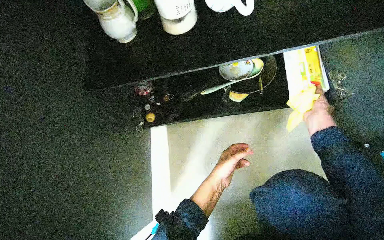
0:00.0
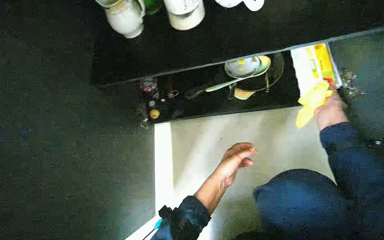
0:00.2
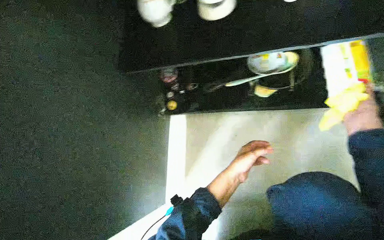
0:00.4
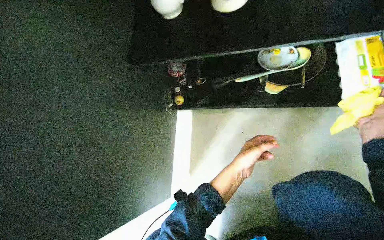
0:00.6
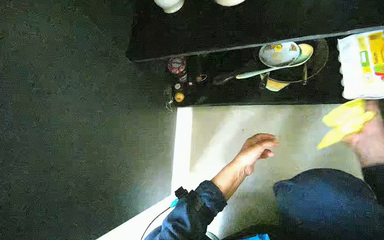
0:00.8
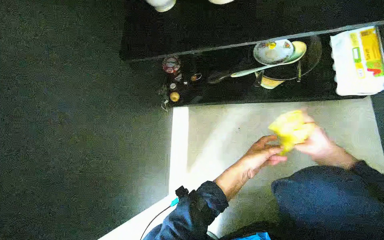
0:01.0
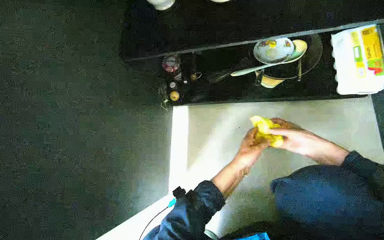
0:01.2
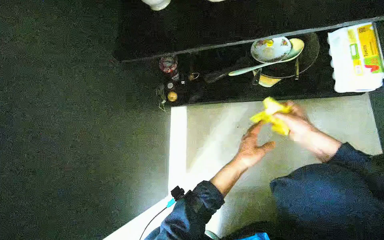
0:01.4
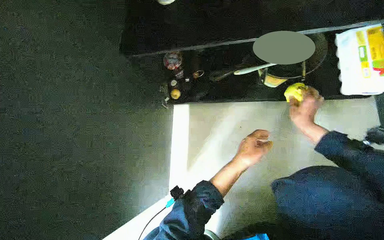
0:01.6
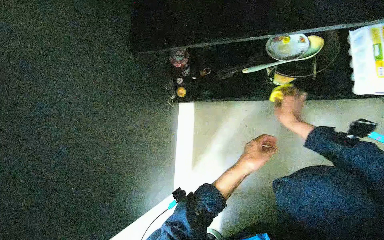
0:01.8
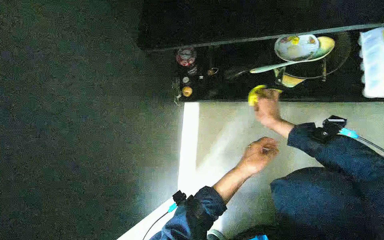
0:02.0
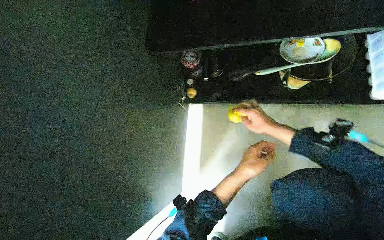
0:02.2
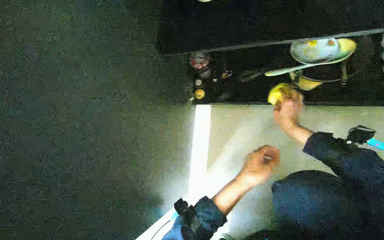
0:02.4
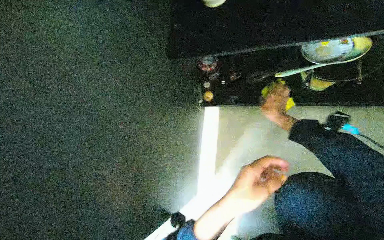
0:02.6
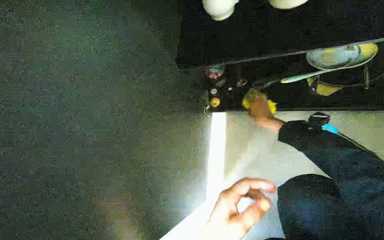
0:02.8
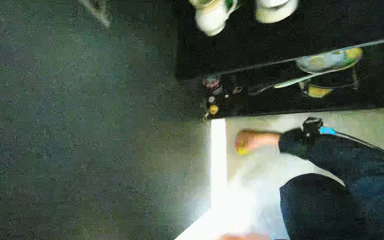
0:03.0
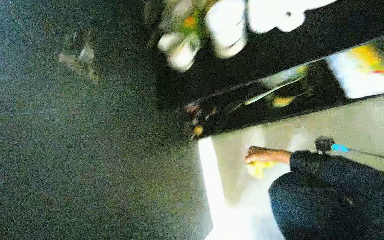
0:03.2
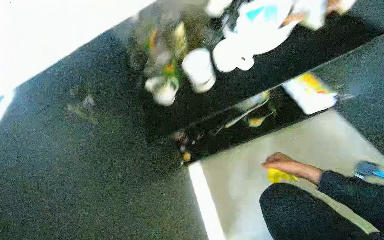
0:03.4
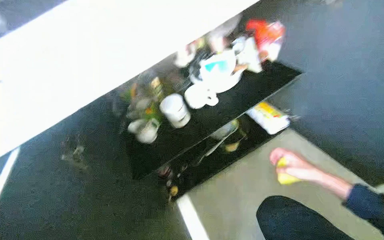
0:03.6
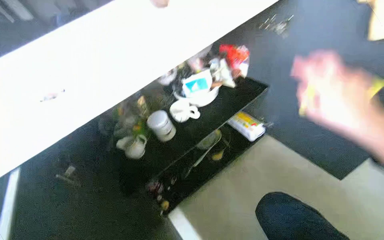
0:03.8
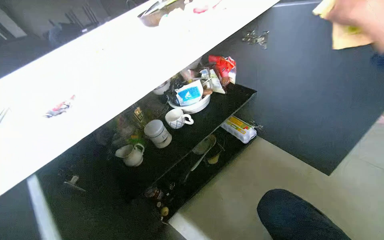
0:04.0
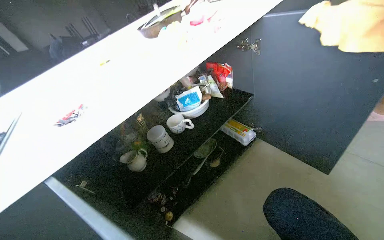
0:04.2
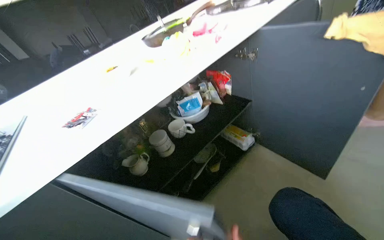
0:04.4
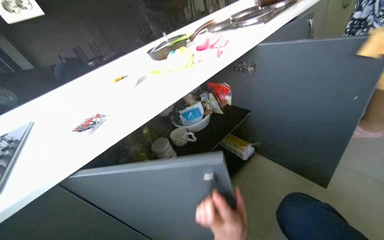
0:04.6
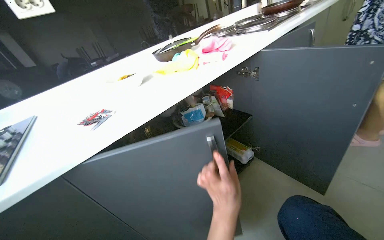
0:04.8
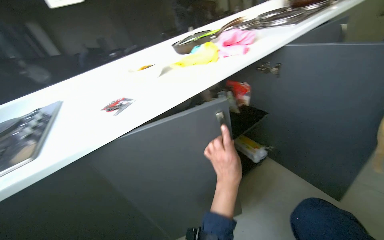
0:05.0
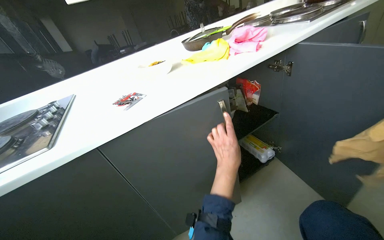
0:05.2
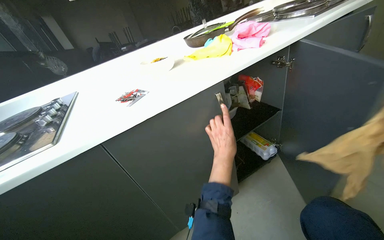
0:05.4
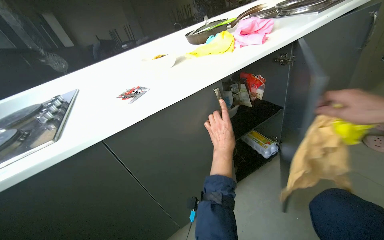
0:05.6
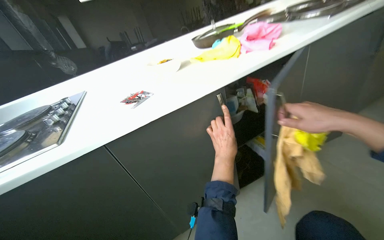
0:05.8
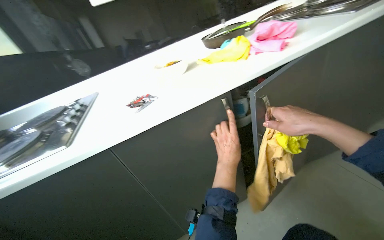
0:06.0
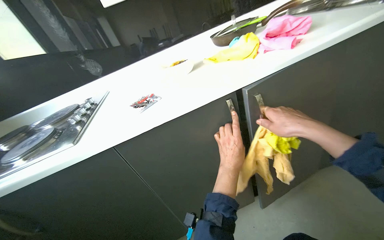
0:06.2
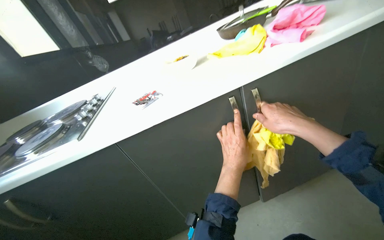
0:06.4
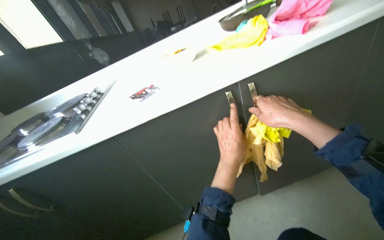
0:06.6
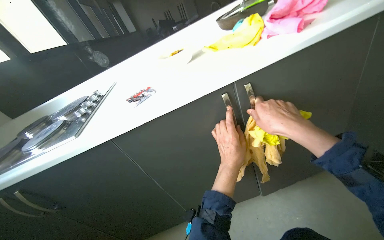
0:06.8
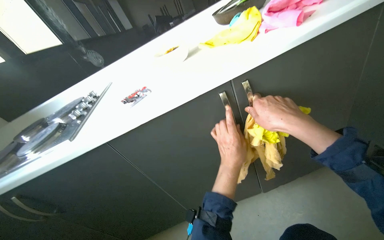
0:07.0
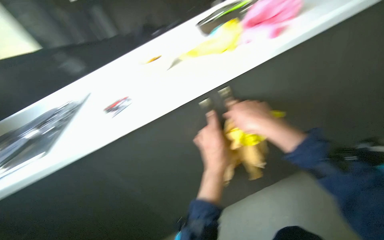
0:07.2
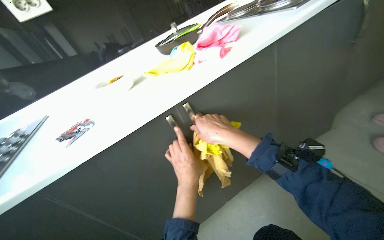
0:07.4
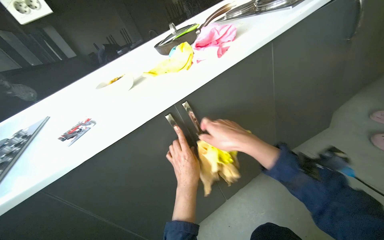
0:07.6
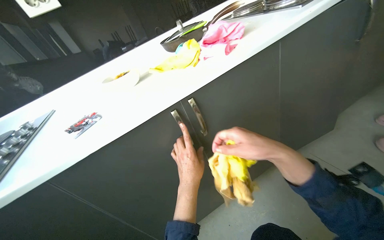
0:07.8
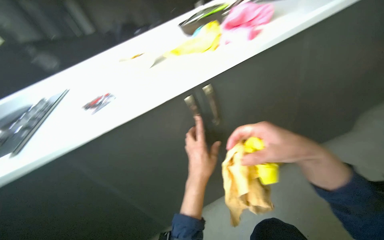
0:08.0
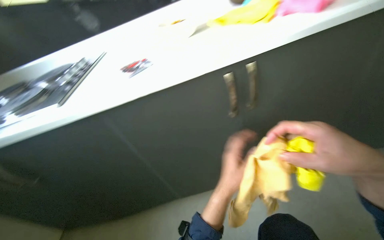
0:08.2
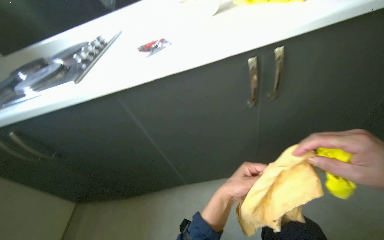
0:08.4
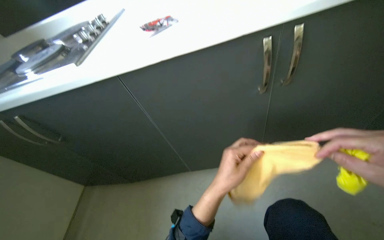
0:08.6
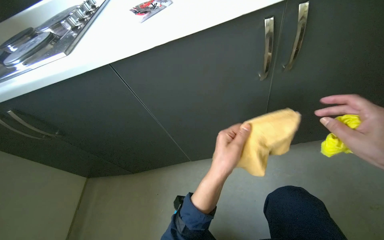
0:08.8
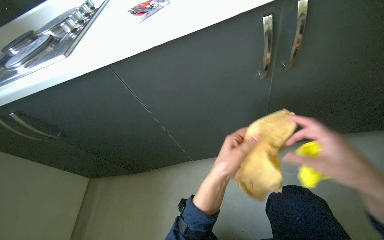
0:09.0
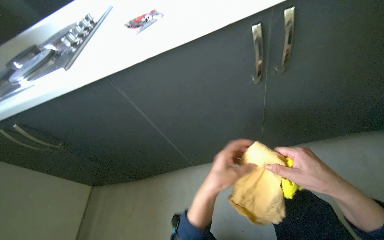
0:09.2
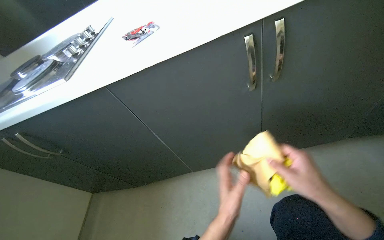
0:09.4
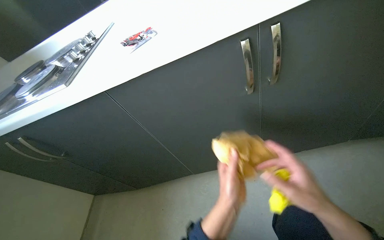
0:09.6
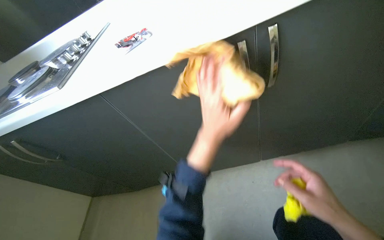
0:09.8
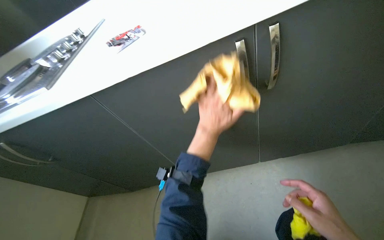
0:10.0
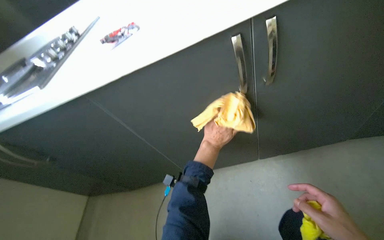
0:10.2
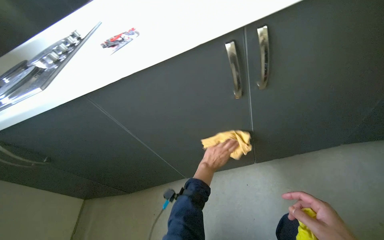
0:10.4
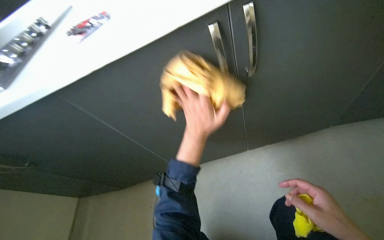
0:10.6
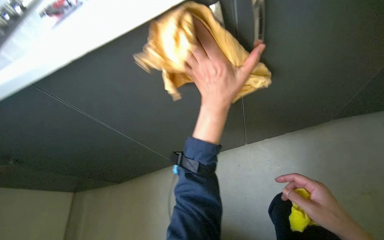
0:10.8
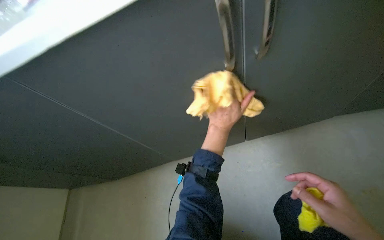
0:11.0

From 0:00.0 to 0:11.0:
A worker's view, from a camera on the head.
Job: cleaning kitchen.
The whole recording: Cleaning kitchen cabinet. The worker wipes cups, cleans and organizes items inside the cabinet, and wipes the cabinet doors.
From 0:01.6 to 0:03.2: The wearer looks about 15 degrees further upward. The right hand moves farther from the camera, about 15 cm.
From 0:03.2 to 0:04.8: The head rotates about 30 degrees to the right. The wearer looks roughly 40 degrees further upward.
From 0:04.8 to 0:06.2: The wearer looks roughly 20 degrees further to the left. The left hand travels farther from the camera and up the picture by some 15 cm.
From 0:06.2 to 0:07.8: The hands stay close to where they were, moving slightly.
From 0:07.8 to 0:09.4: The head turns to the left by roughly 25 degrees. The camera pitches downward, by about 25 degrees.
From 0:09.4 to 0:11.0: The left hand swings up and down the picture, about 30 cm each way, with 2 reversals.

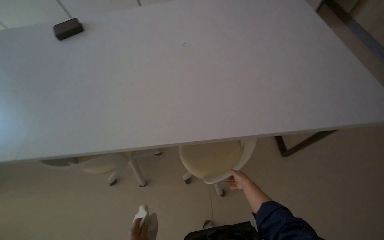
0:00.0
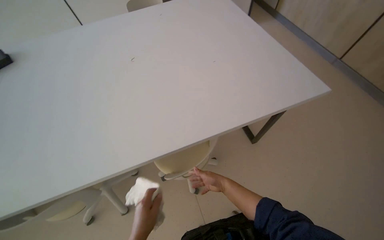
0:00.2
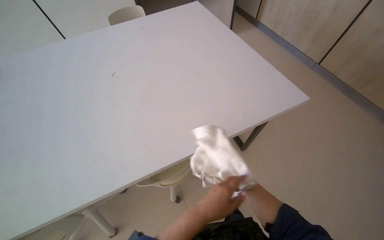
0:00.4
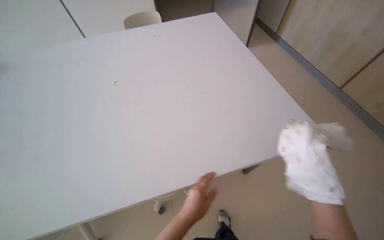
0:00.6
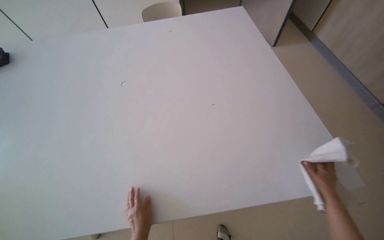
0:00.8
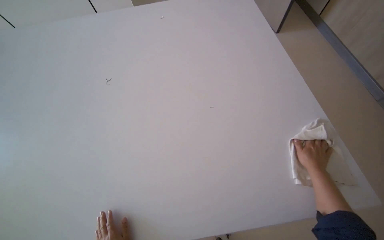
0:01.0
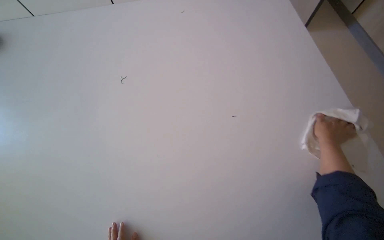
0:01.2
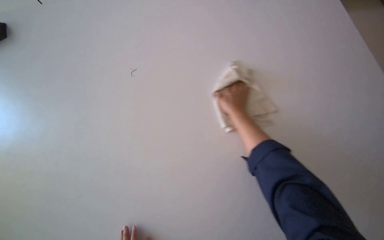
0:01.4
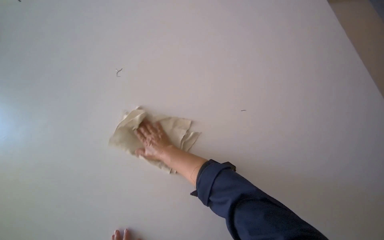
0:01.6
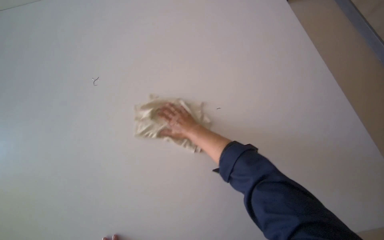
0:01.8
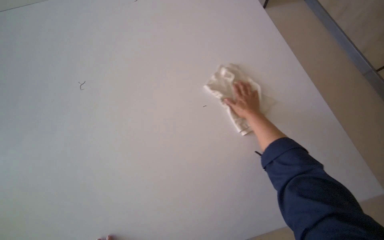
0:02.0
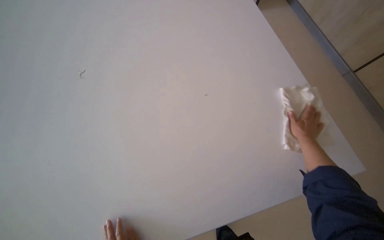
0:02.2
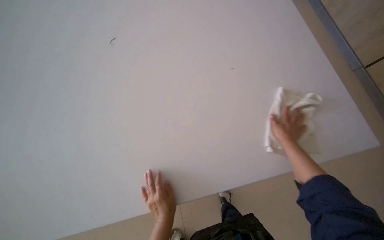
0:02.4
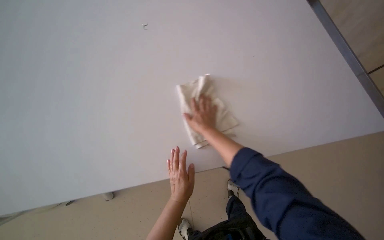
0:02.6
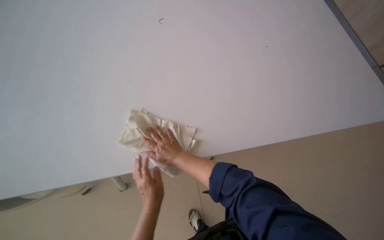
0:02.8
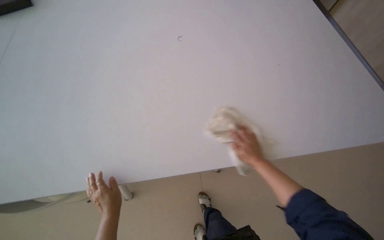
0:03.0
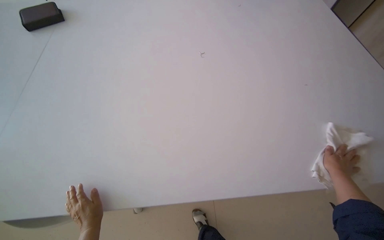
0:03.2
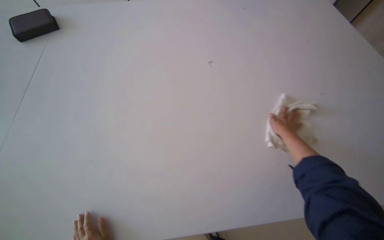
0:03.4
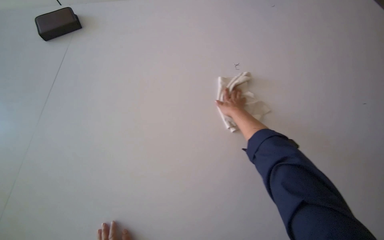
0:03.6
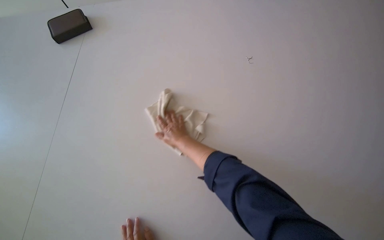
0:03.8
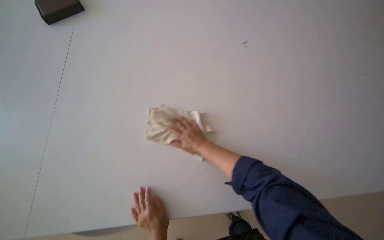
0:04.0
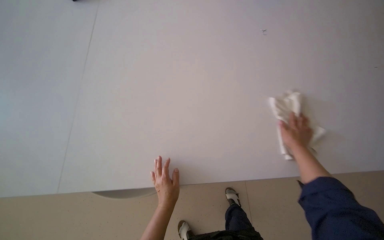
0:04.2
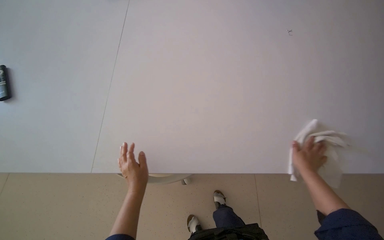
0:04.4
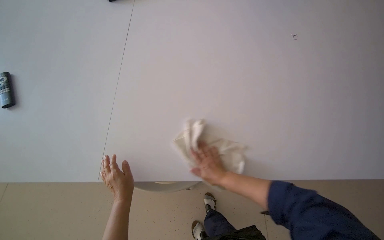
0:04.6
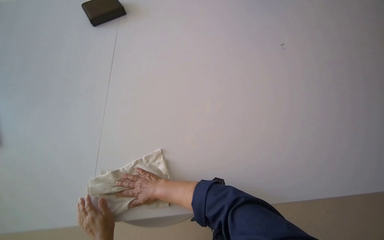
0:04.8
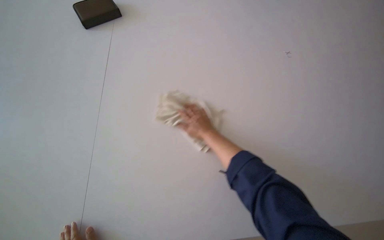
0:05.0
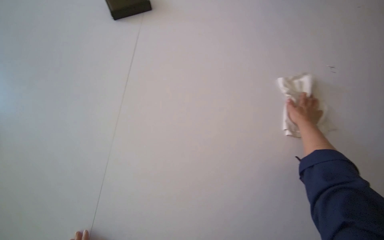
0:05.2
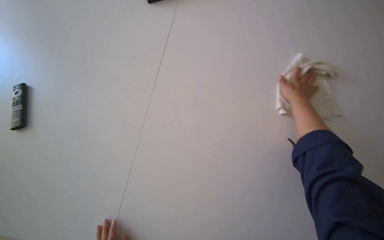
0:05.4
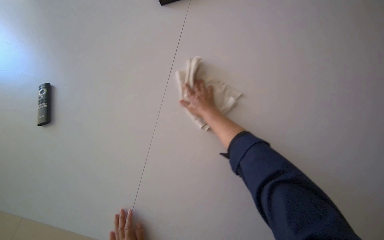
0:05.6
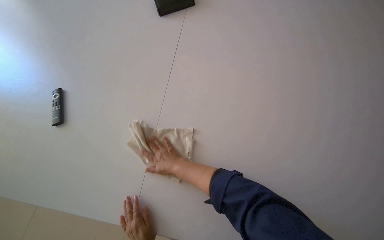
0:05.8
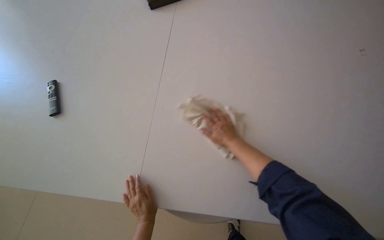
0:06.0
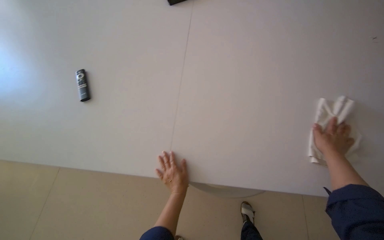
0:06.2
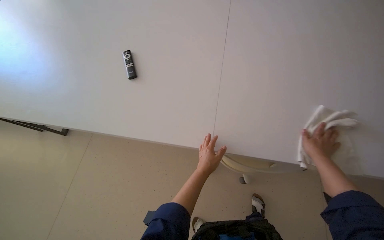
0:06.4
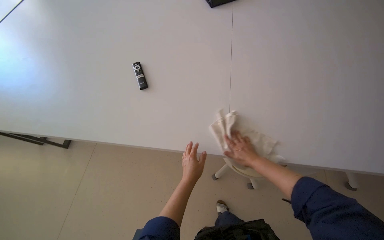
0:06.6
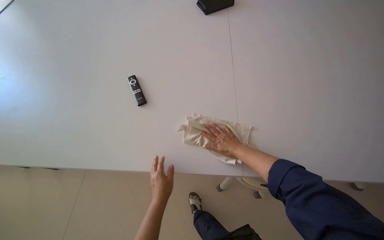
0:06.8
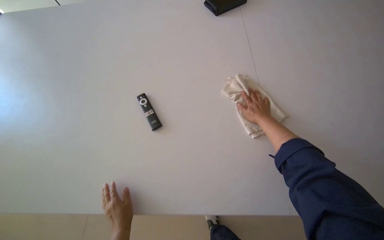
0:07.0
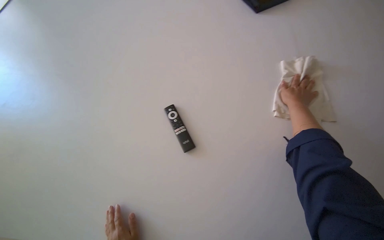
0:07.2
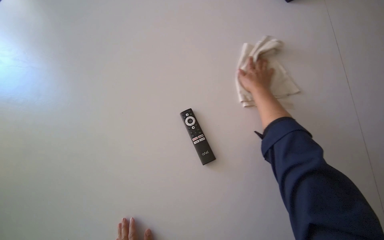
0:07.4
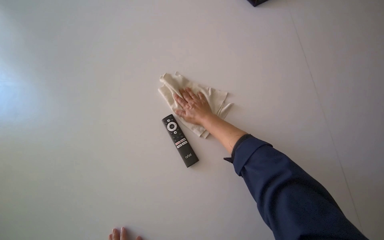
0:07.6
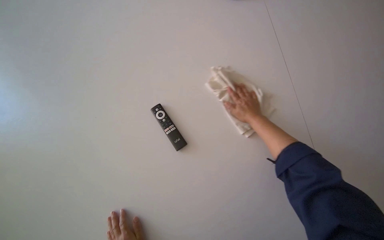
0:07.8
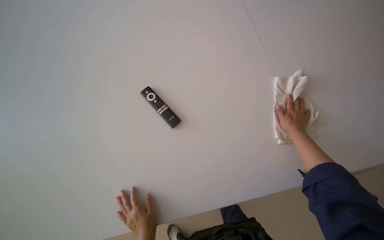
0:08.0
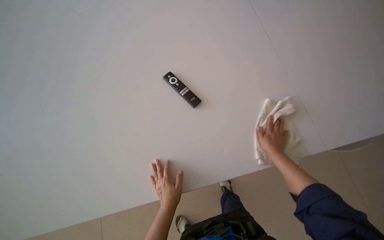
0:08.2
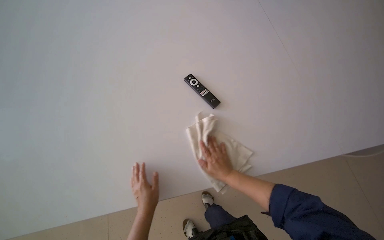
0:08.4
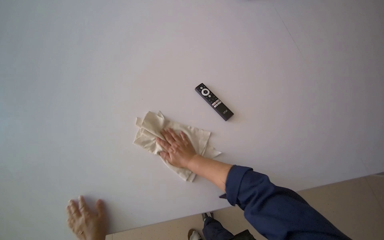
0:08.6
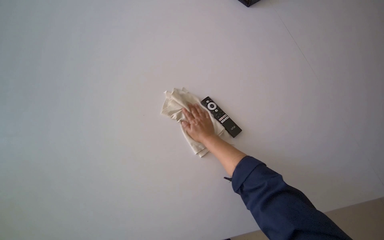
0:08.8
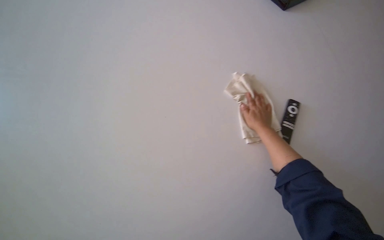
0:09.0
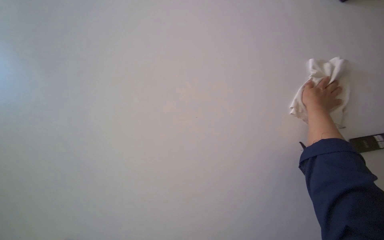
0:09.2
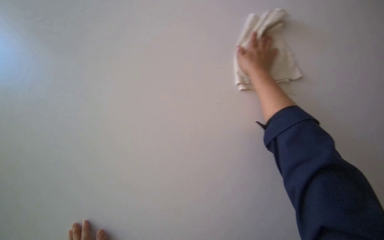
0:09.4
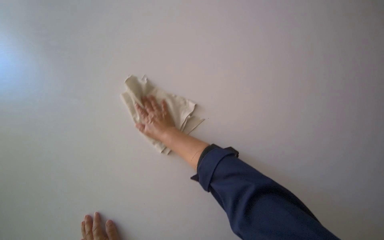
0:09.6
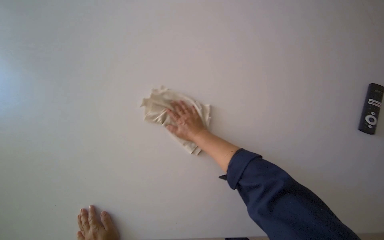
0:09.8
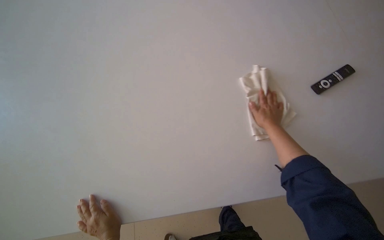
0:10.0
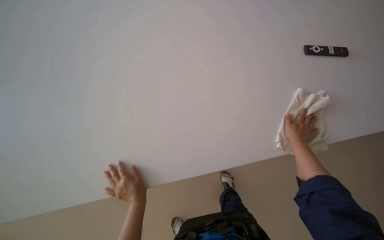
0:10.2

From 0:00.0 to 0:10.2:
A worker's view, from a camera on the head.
Job: wiping surfaces.
The whole recording: Wiping long white table. The worker wipes a long white table with a white cloth.
From 0:00.0 to 0:01.4: The camera travels roughly 50 cm.
